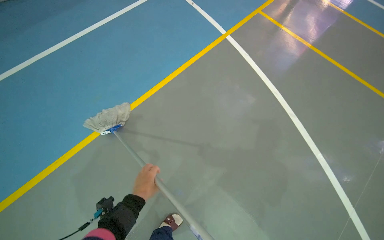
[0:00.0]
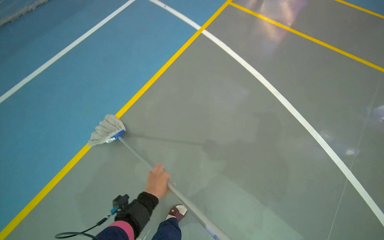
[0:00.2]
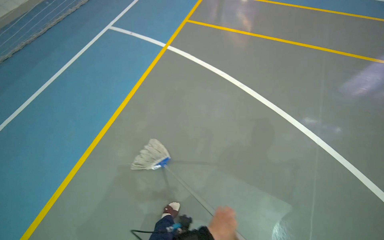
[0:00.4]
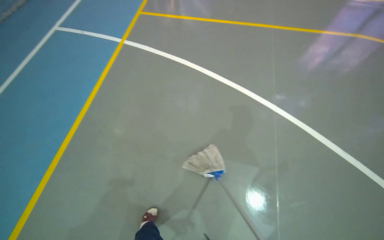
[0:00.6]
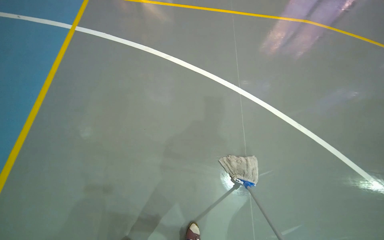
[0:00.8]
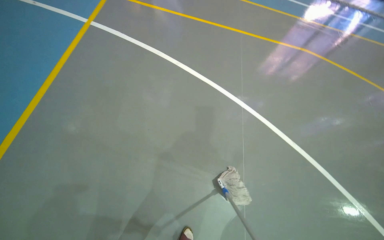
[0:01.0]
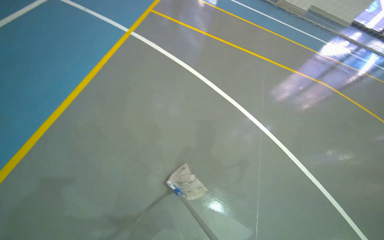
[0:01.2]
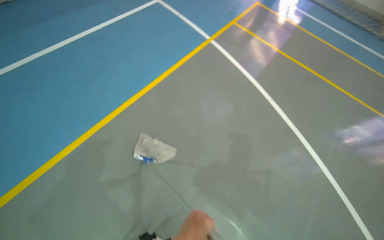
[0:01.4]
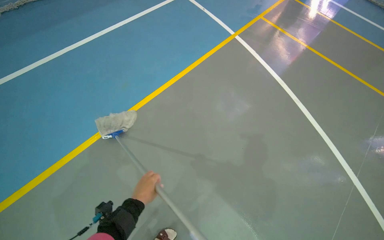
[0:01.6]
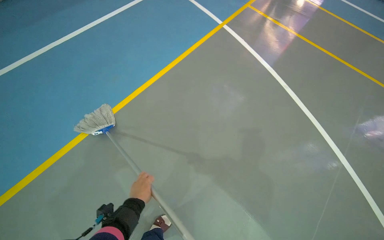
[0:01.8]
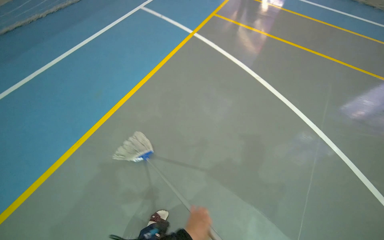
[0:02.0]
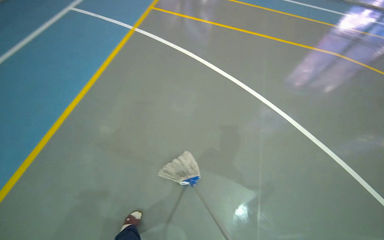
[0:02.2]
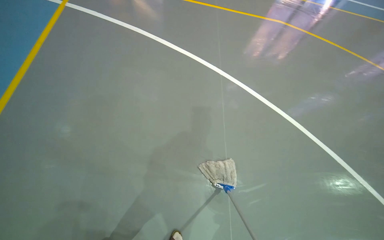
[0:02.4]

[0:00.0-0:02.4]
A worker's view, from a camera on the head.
Job: mopping floor.
The whole recording: Mopping blue sports hall floor. The worker mops the blue section of the sports hall floor.
0:01.2 to 0:02.4: The camera travels roughly 40 cm. The wearer looks roughly 35 degrees further to the right.

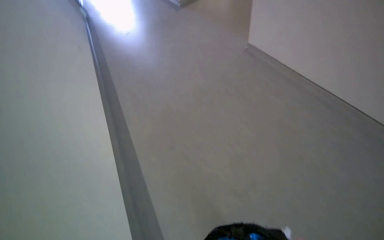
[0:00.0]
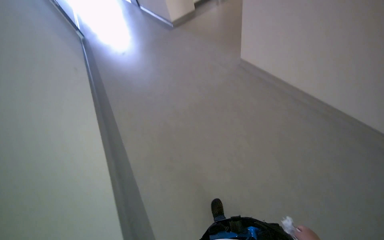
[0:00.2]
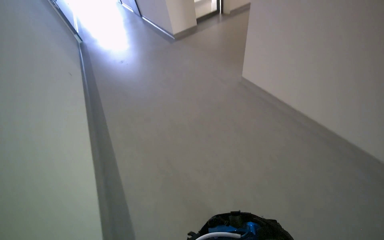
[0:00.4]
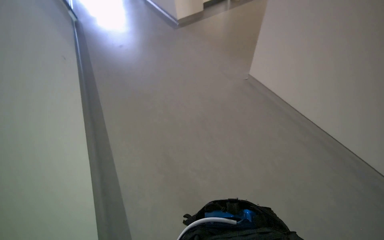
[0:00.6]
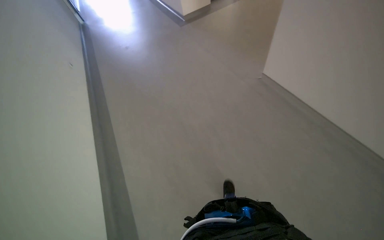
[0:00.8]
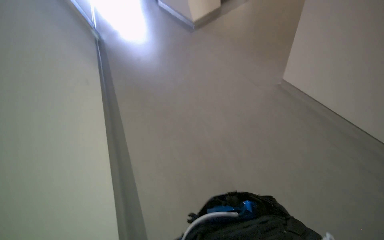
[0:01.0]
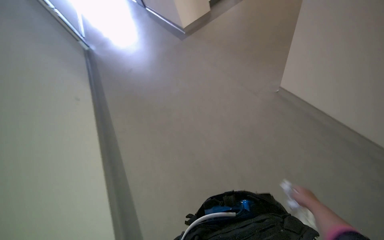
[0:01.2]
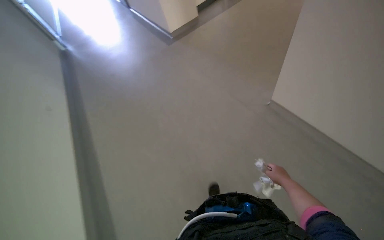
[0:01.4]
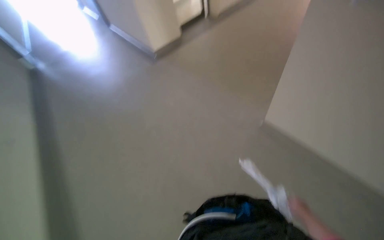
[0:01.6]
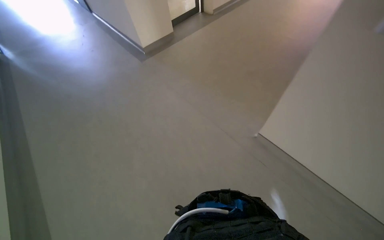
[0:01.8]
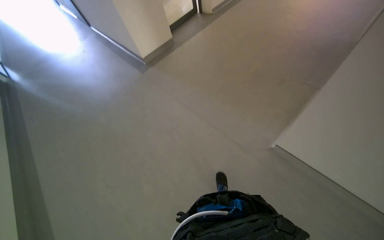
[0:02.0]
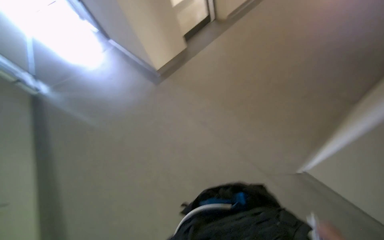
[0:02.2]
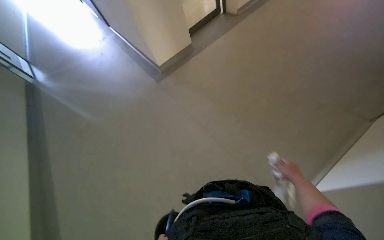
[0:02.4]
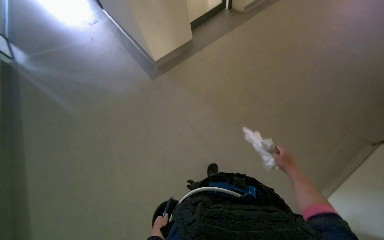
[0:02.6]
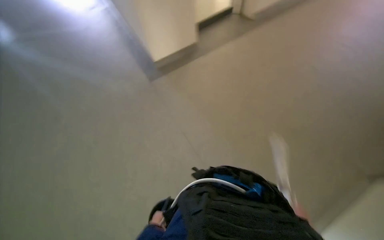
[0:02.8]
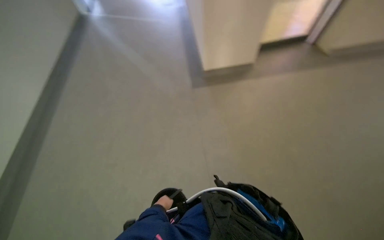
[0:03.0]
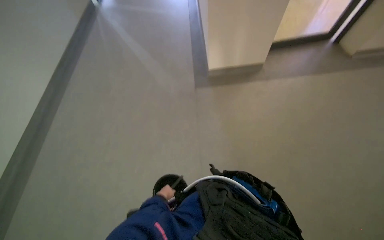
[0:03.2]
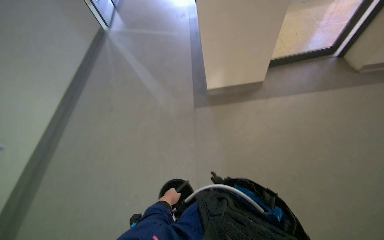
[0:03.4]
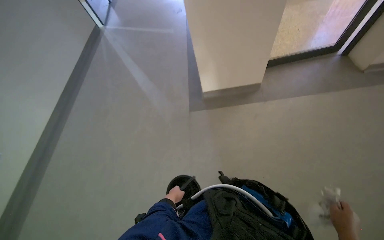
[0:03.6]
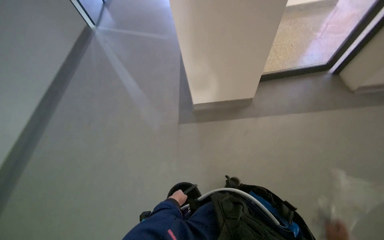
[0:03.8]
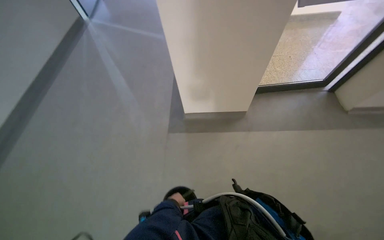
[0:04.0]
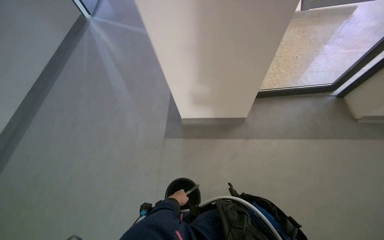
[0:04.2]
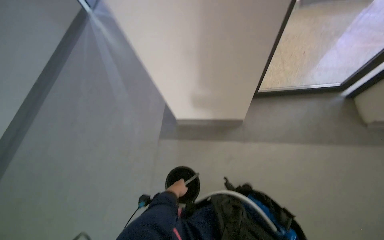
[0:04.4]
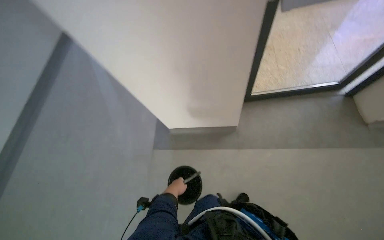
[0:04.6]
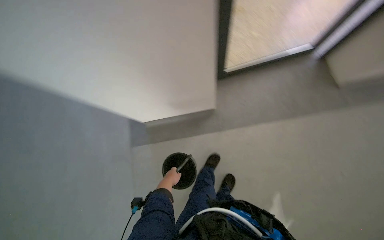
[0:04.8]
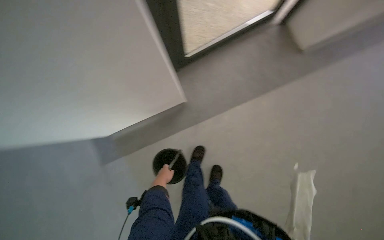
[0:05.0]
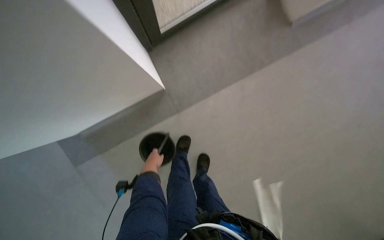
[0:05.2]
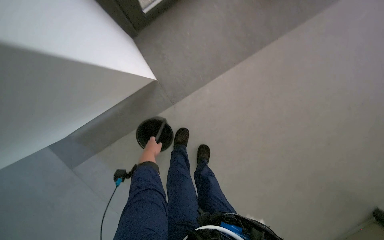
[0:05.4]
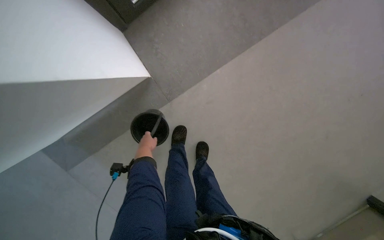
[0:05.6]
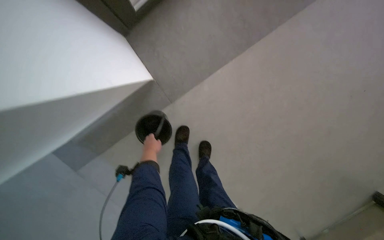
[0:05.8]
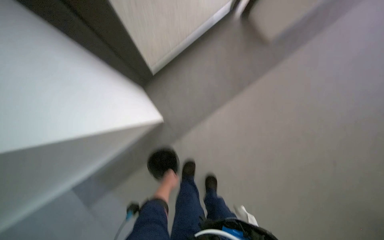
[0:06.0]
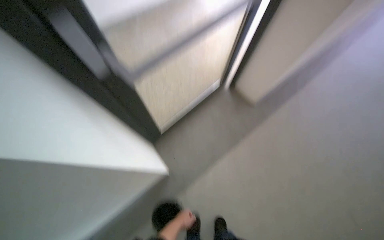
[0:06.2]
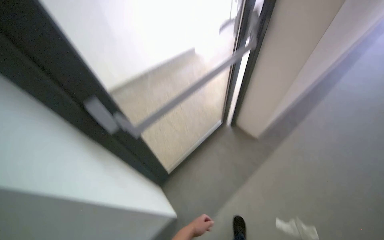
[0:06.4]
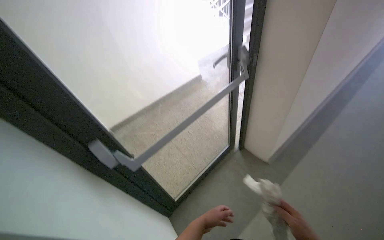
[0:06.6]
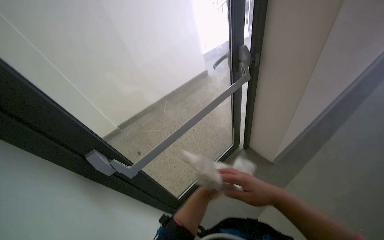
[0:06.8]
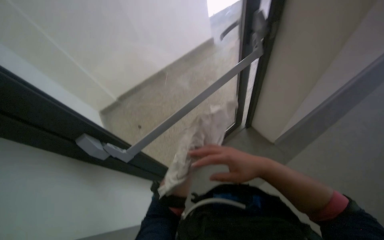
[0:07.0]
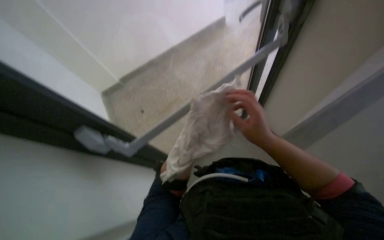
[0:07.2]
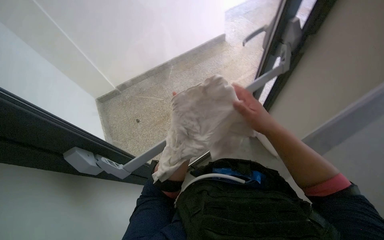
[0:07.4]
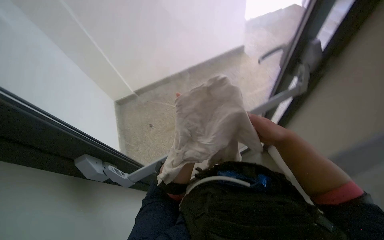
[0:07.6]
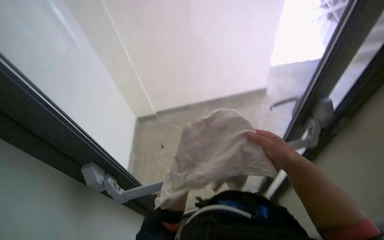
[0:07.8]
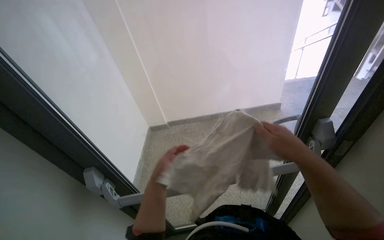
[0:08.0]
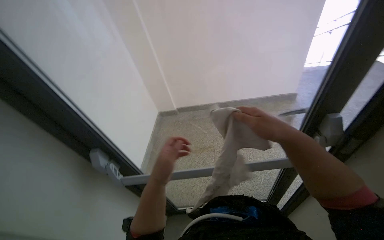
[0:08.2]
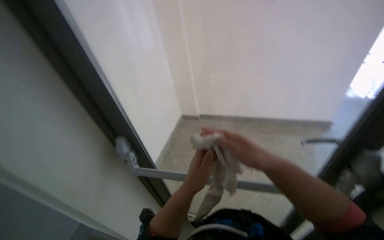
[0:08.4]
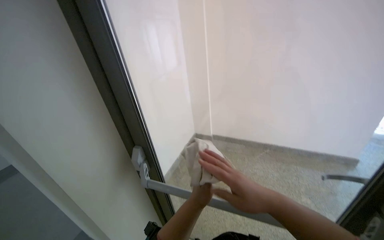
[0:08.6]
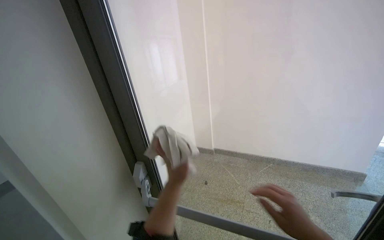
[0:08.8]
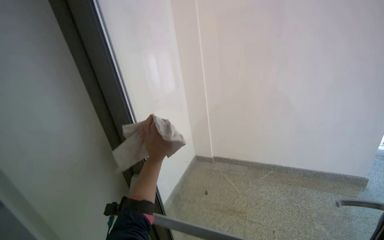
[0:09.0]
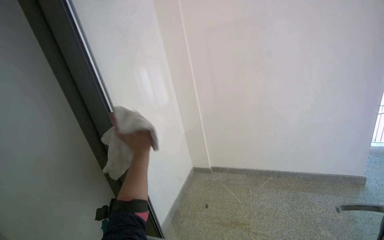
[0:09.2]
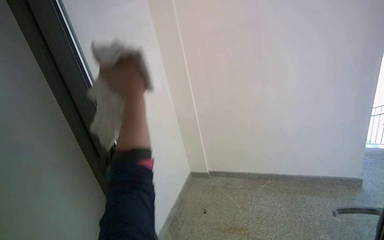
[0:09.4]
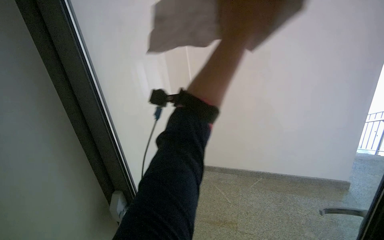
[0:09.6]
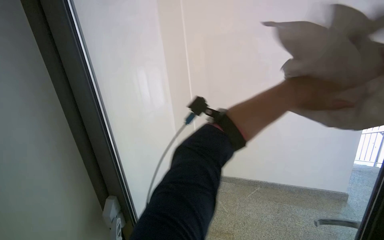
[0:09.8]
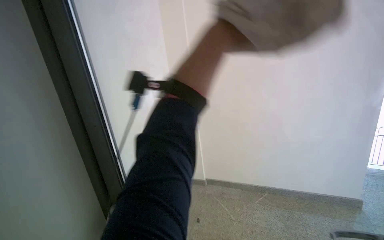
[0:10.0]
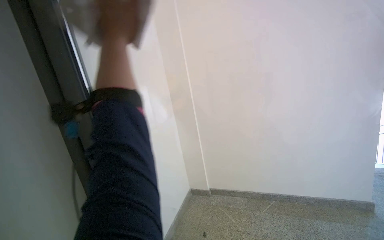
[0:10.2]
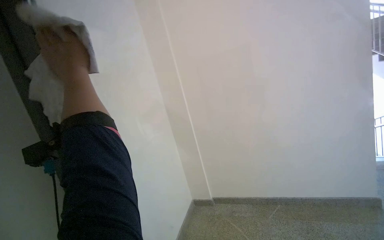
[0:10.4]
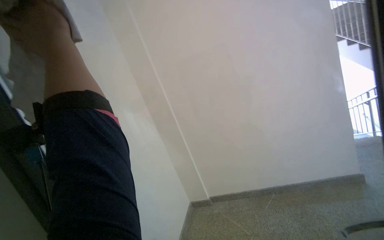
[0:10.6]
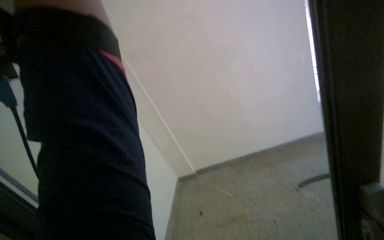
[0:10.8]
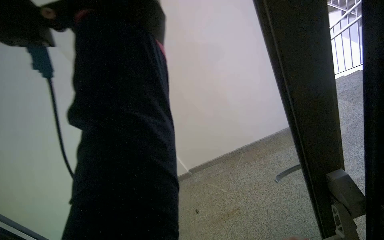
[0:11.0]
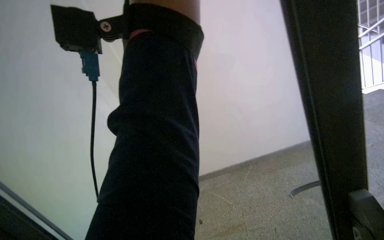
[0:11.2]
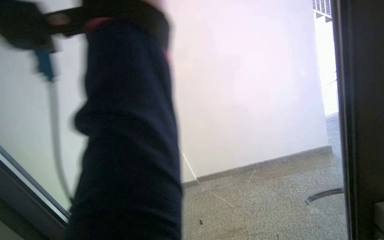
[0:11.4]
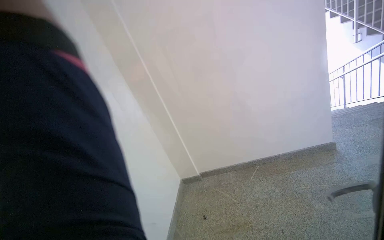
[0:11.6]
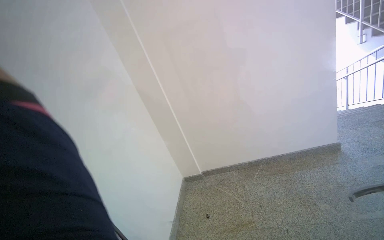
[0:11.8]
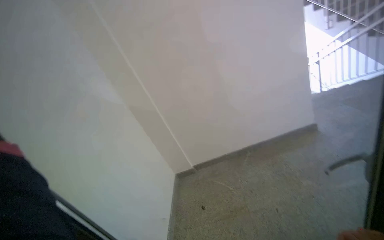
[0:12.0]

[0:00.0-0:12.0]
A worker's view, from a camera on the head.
Job: wiping surfaces.
The whole recording: Wiping glass doors. The worker wipes the glass doors and handles with a white cloth.
0:00.0 to 0:01.6: The wearer moves about 70 cm.
0:01.6 to 0:03.0: The scene rotates clockwise by roughly 35 degrees.
0:03.0 to 0:04.4: The camera is carried roughly 70 cm.
0:04.4 to 0:06.0: The head travels some 50 cm. The head rotates approximately 35 degrees to the right.
0:06.0 to 0:07.6: The camera is carried approximately 50 cm. The view pans to the left by some 20 degrees. The wearer looks roughly 25 degrees further upward.
0:07.6 to 0:09.0: The wearer's head swings approximately 40 degrees to the left. The camera pitches upward, by roughly 30 degrees.
0:09.0 to 0:10.4: The view tips upward by roughly 15 degrees.
0:10.4 to 0:12.0: The head rotates some 20 degrees to the right.

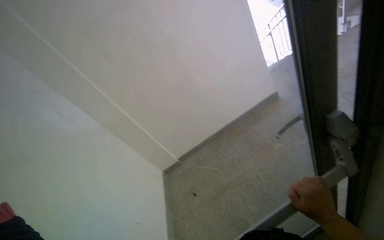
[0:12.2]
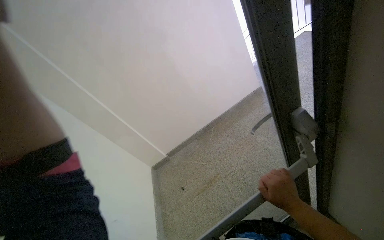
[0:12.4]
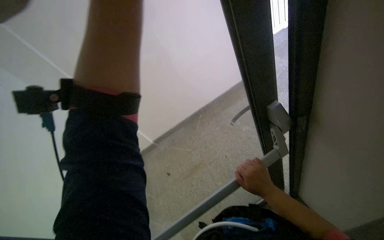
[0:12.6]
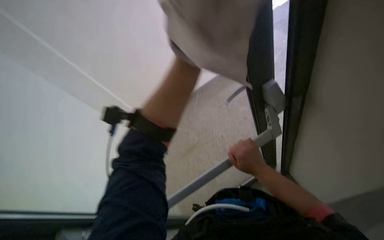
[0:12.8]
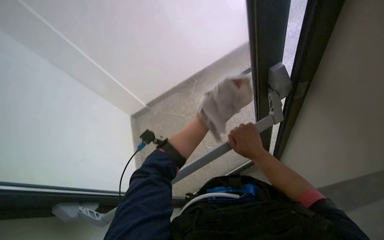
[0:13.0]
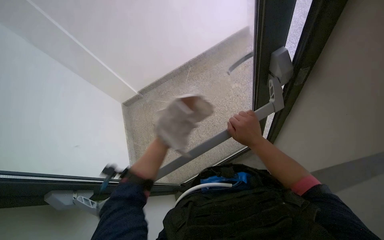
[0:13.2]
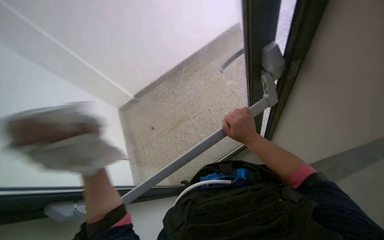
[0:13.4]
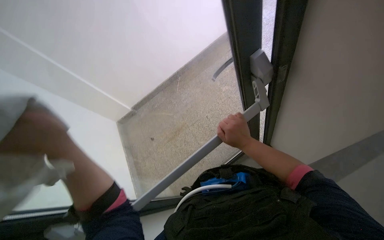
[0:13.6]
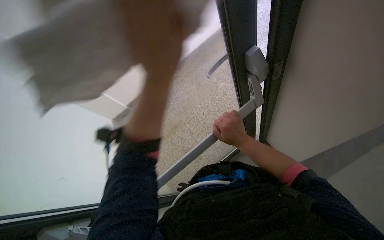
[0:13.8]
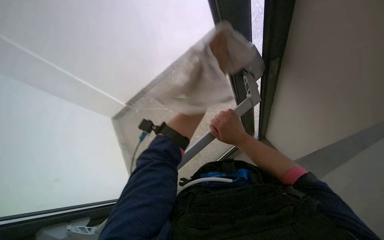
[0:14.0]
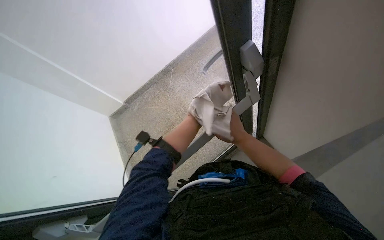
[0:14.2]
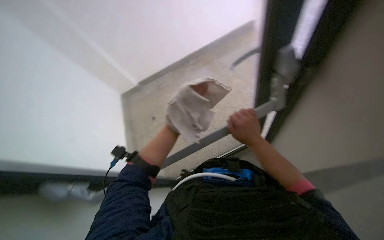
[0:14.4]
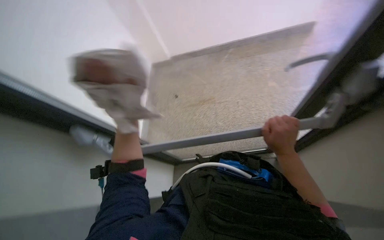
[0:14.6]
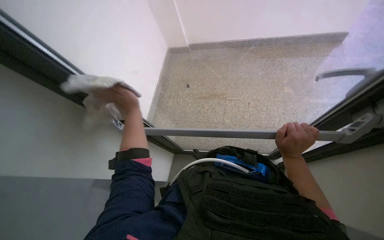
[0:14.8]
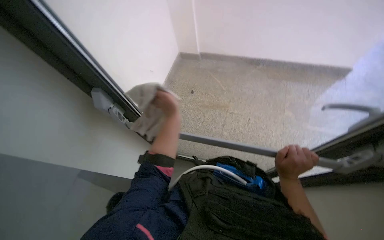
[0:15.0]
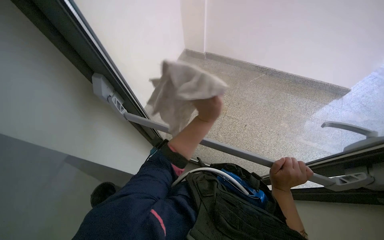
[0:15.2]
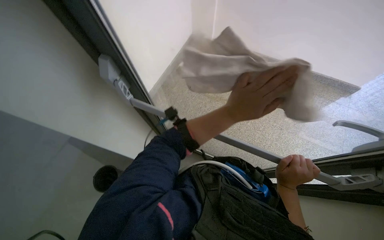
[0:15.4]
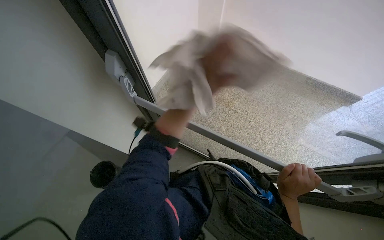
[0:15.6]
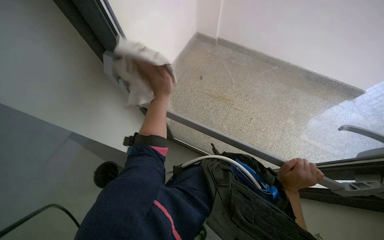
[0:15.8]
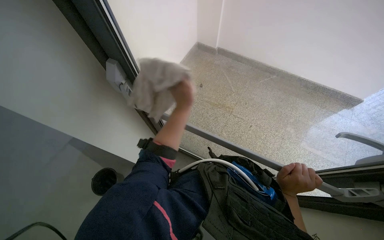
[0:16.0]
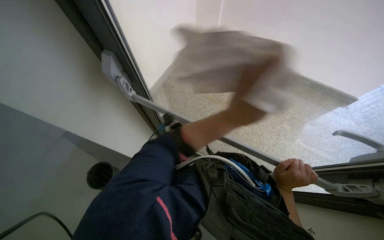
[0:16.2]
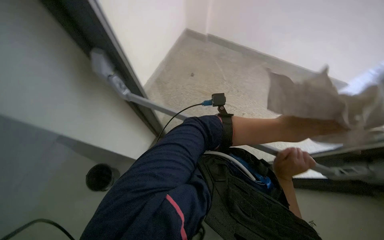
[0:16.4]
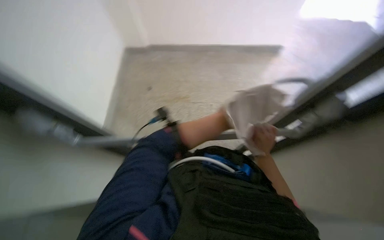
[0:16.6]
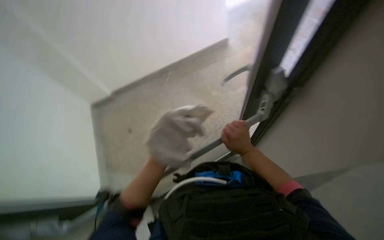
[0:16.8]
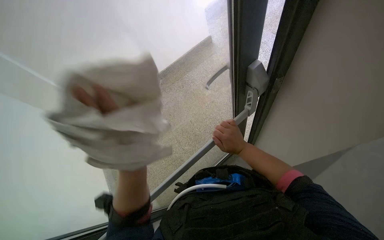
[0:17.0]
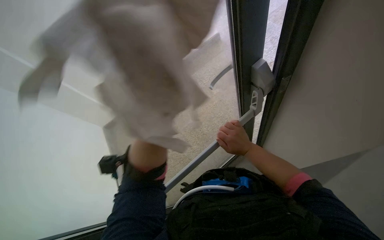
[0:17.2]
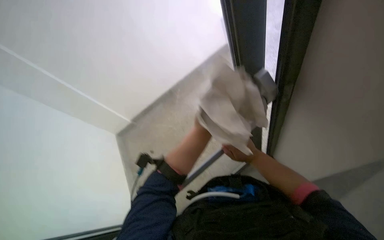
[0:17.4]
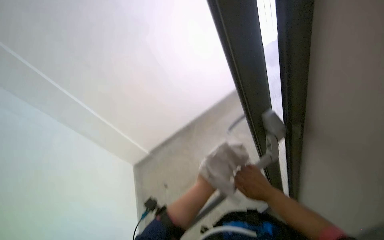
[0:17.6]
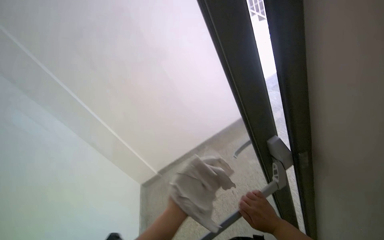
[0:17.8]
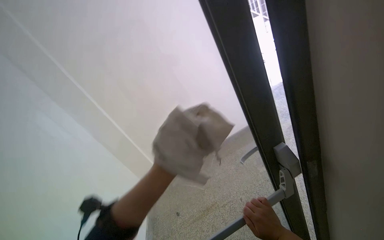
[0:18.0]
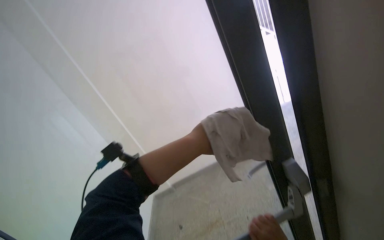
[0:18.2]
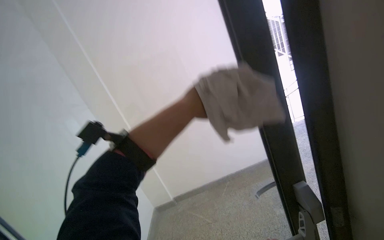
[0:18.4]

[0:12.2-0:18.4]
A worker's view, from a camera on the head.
Job: wiping surfaces.
The whole recording: Wiping glass doors. The worker wipes the glass doors and handles with a white cloth.
0:12.2 to 0:13.8: The camera pitches downward, by approximately 25 degrees.
0:13.8 to 0:15.4: The wearer looks some 15 degrees further downward. The scene turns approximately 50 degrees clockwise in the picture.
0:15.4 to 0:16.8: The head turns to the right by about 35 degrees.
0:16.8 to 0:18.4: The view swings approximately 20 degrees to the left. The view tips upward by approximately 40 degrees.
